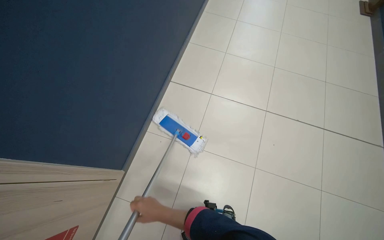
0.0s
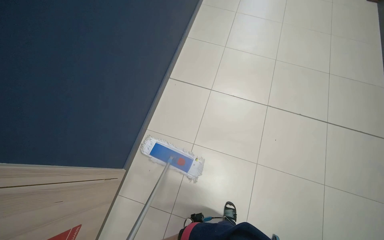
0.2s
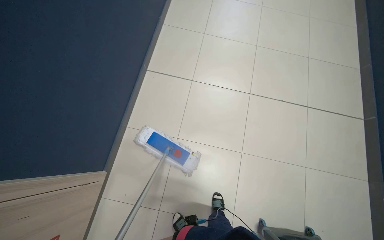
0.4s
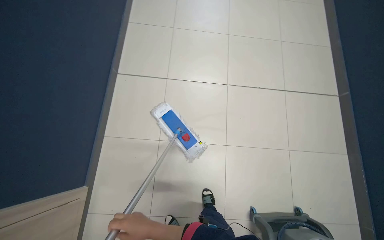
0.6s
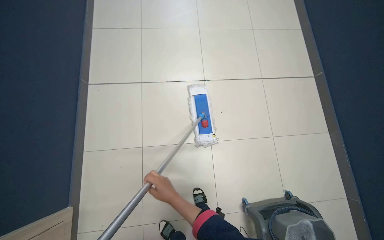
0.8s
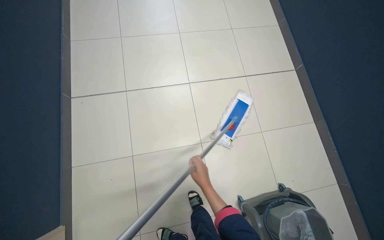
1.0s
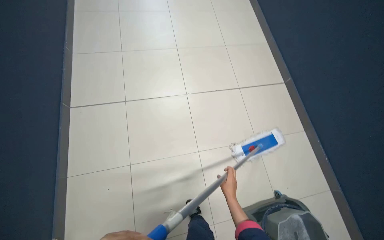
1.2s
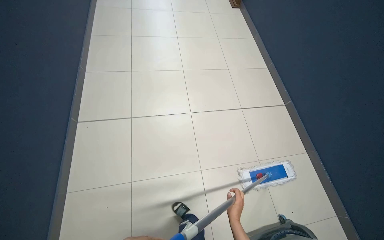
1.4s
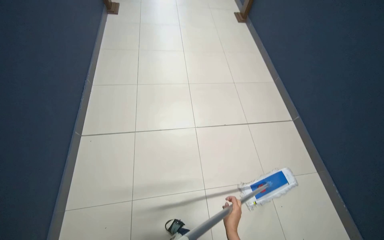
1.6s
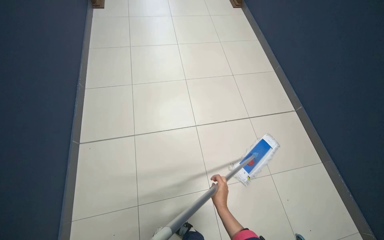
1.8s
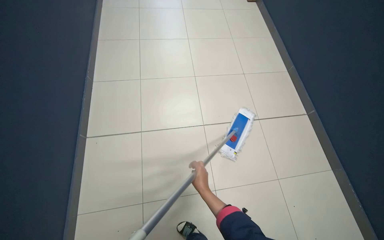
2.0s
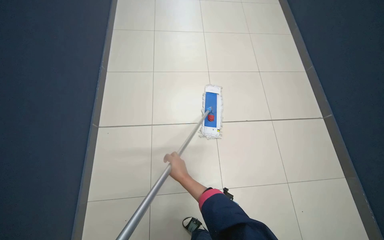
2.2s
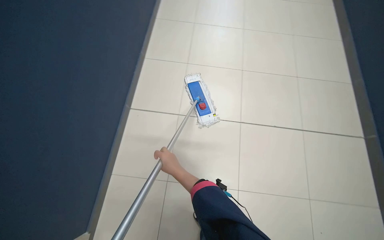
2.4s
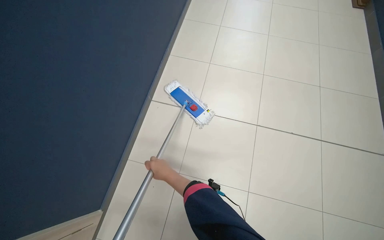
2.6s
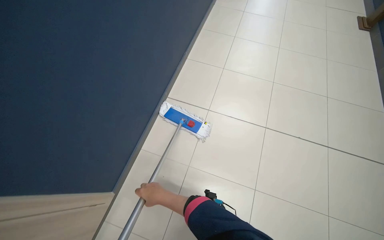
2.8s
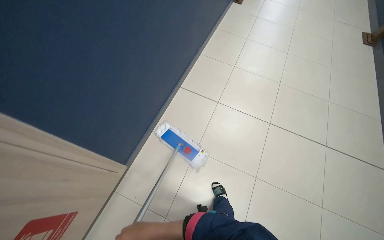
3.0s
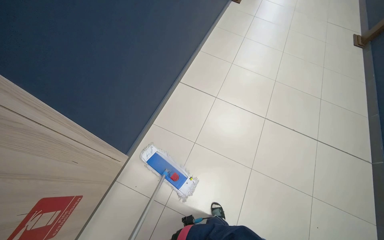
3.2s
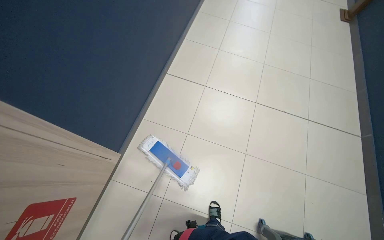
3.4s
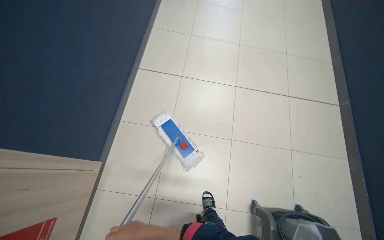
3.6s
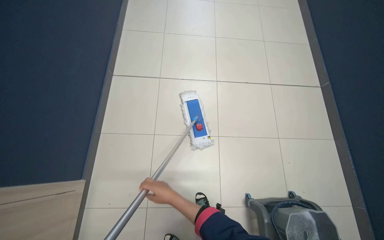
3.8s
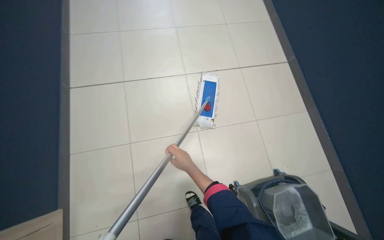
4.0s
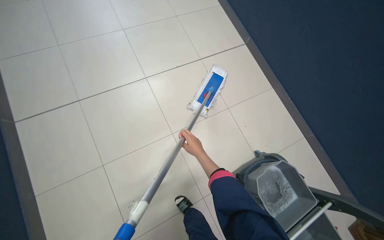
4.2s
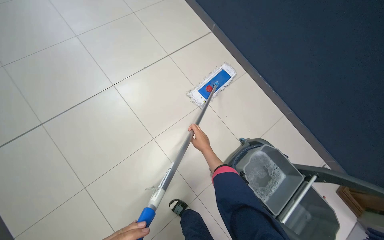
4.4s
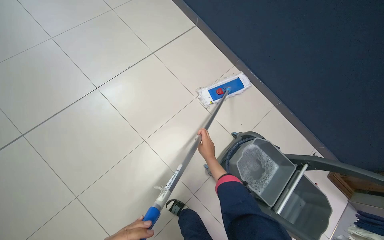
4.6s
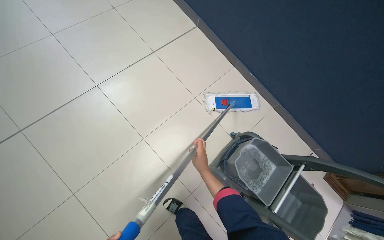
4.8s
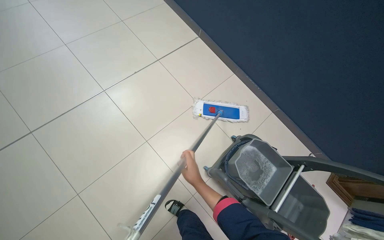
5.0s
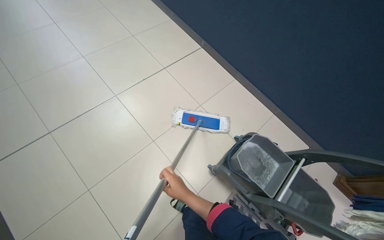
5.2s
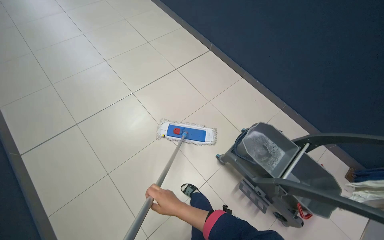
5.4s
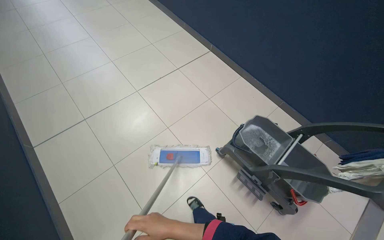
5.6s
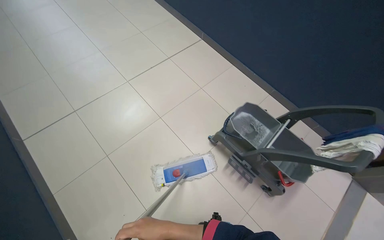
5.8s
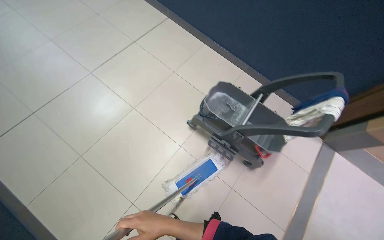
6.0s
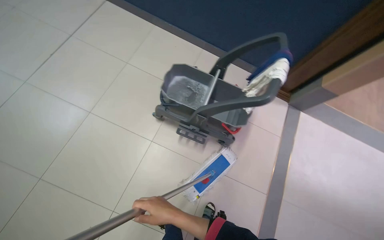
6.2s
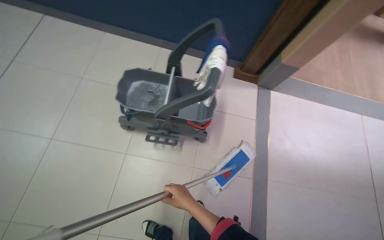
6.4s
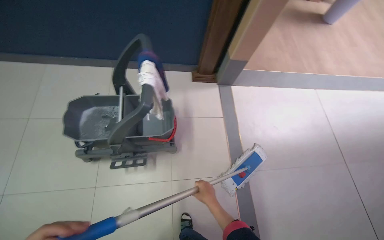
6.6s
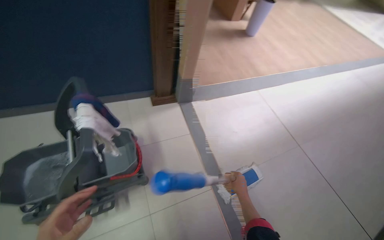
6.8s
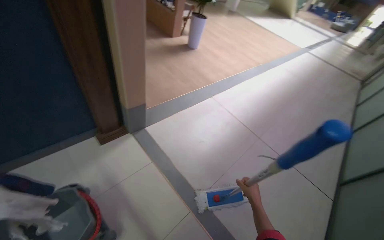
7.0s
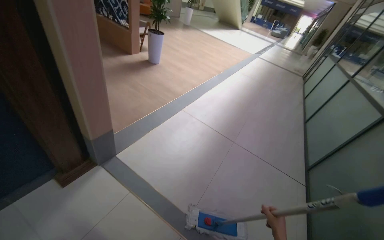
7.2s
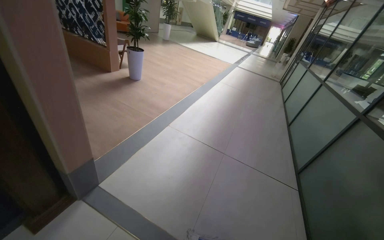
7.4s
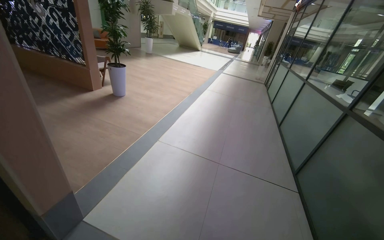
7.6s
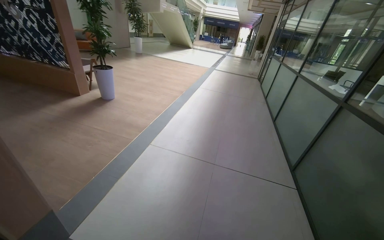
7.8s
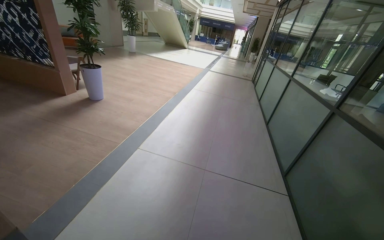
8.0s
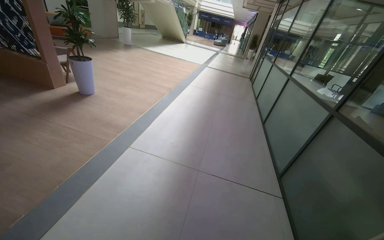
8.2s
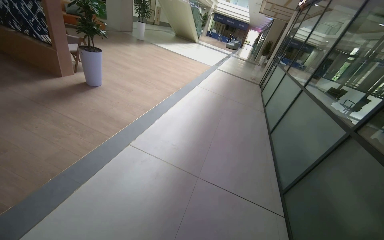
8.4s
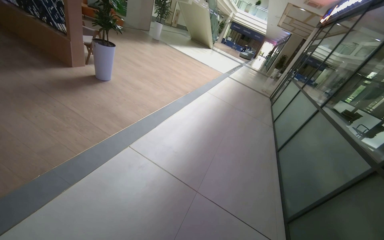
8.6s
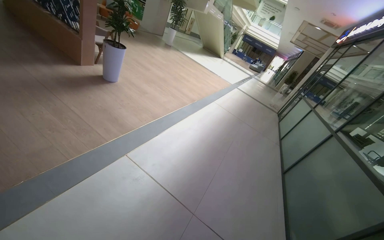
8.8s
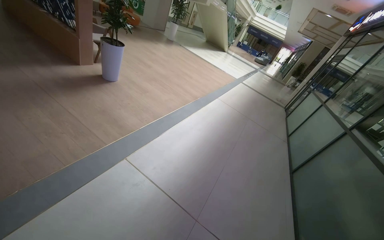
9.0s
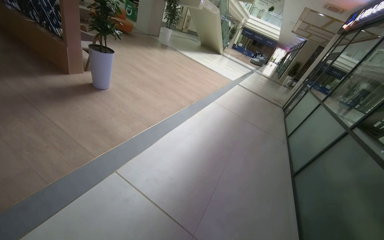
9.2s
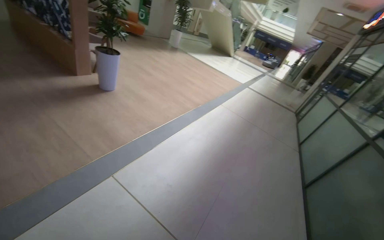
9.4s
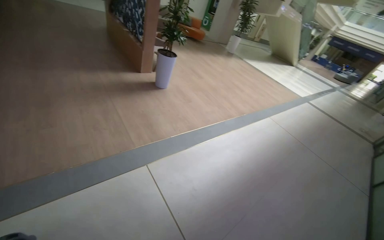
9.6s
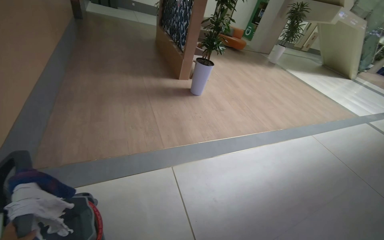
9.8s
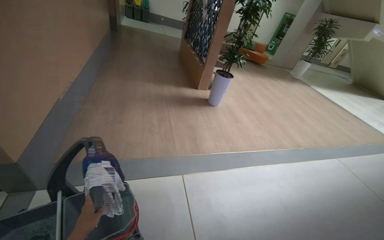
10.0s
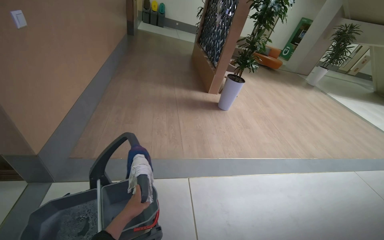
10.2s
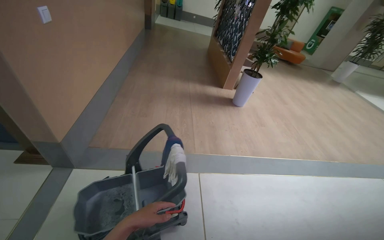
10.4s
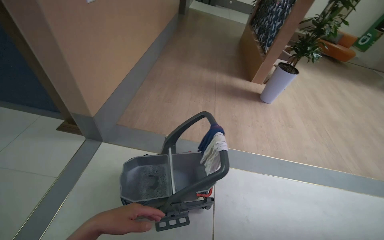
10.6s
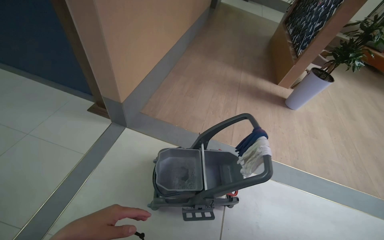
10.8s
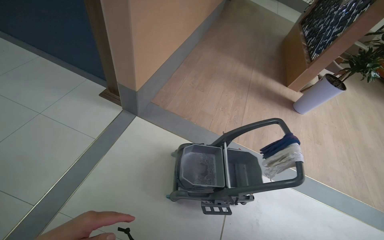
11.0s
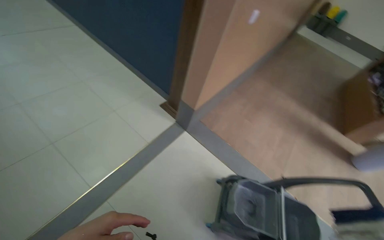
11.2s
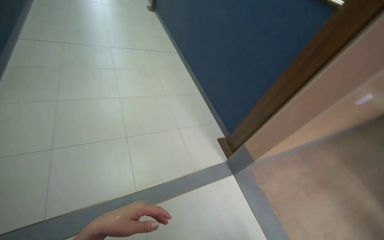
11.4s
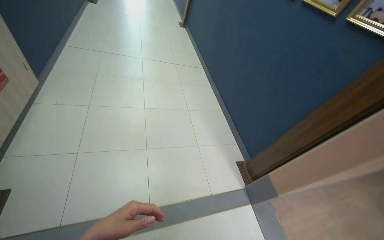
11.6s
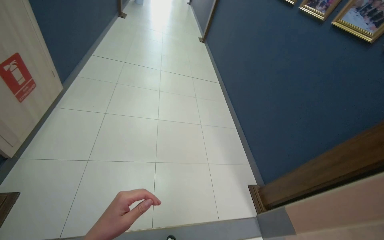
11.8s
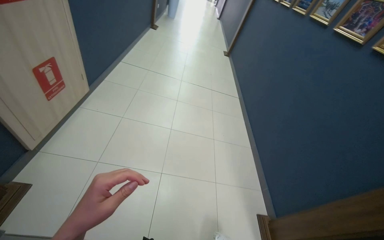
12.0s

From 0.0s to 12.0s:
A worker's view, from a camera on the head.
Job: mopping floor.
The whole recording: Mopping hallway floor. The worker mops the tiled floor in the hallway.
From 0.0s to 1.6s: The head rotates some 30 degrees to the right.
From 3.0s to 4.4s: The wearer moves approximately 60 cm. The head rotates about 60 degrees to the right.
From 4.4s to 6.0s: The camera travels approximately 50 cm.
From 6.0s to 7.6s: The camera travels roughly 90 cm. The head turns to the right by about 110 degrees. The view tips upward by some 15 degrees.
From 7.6s to 9.0s: The camera is carried approximately 80 cm.
From 9.0s to 10.4s: The wearer moves some 40 cm. The head rotates roughly 55 degrees to the left.
From 10.4s to 12.0s: The wearer moves roughly 1 m. The head turns to the left by some 90 degrees. The view tips upward by roughly 20 degrees.

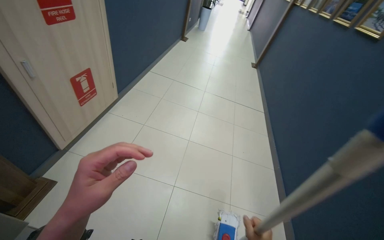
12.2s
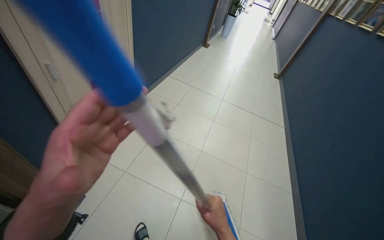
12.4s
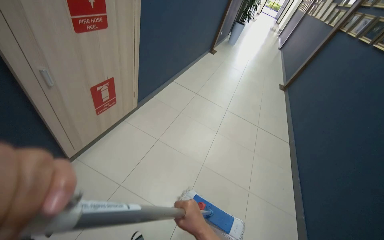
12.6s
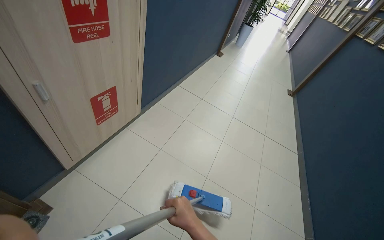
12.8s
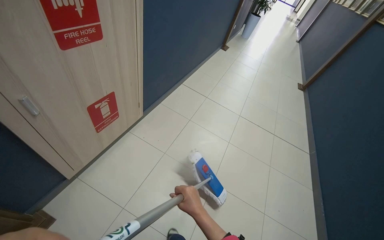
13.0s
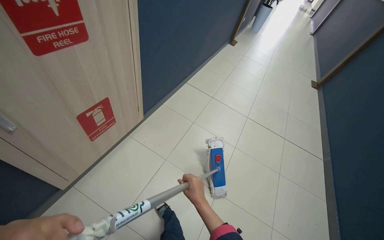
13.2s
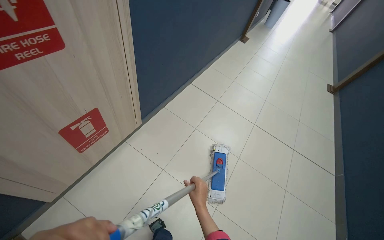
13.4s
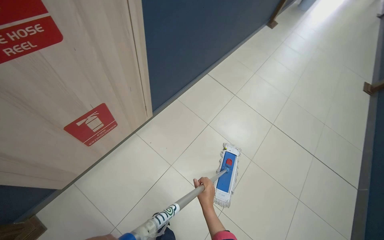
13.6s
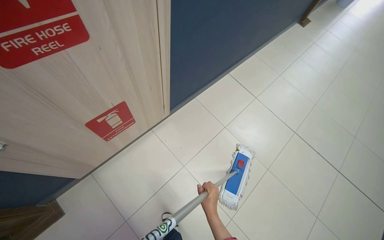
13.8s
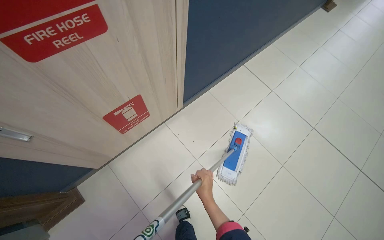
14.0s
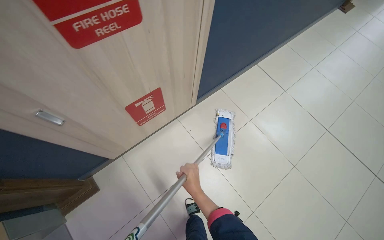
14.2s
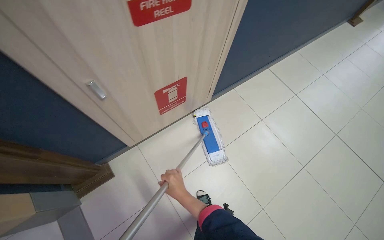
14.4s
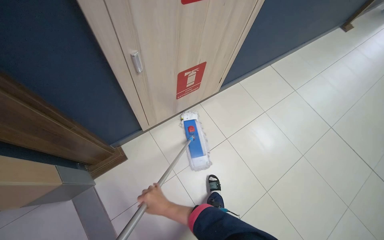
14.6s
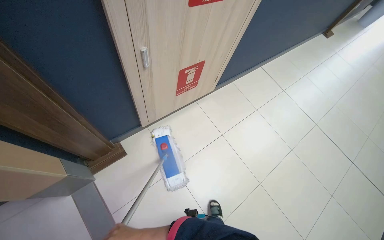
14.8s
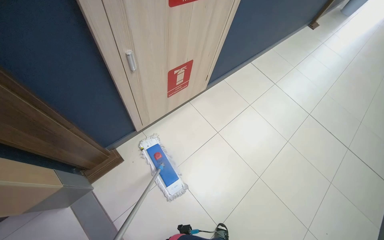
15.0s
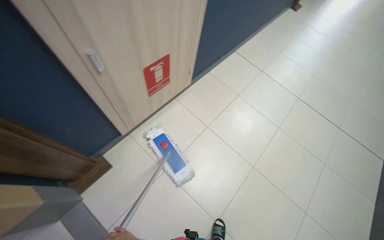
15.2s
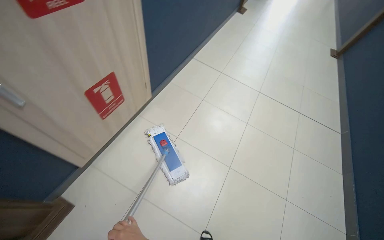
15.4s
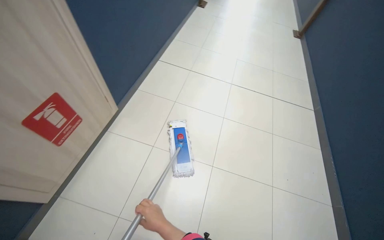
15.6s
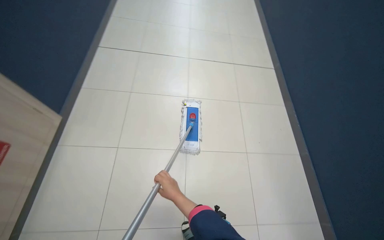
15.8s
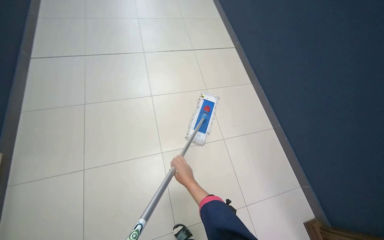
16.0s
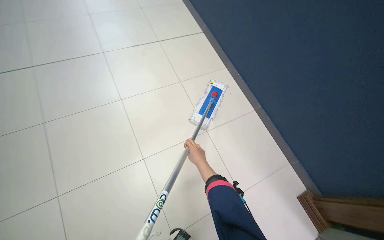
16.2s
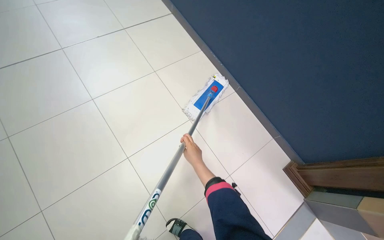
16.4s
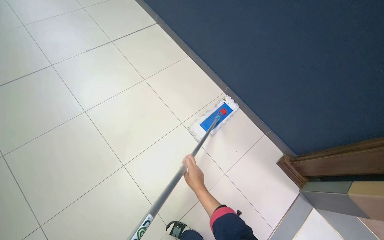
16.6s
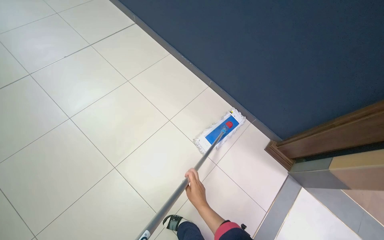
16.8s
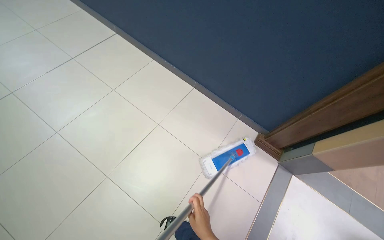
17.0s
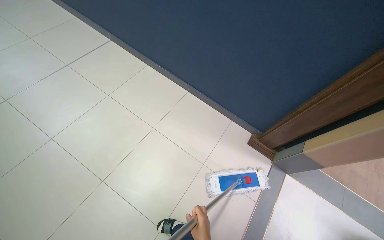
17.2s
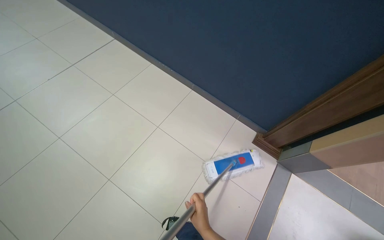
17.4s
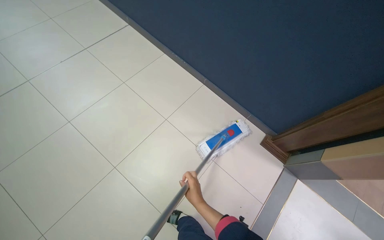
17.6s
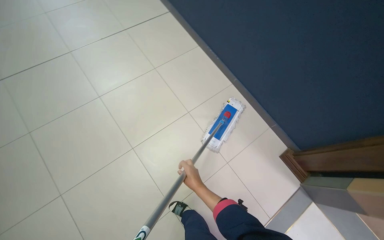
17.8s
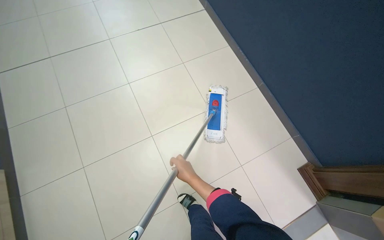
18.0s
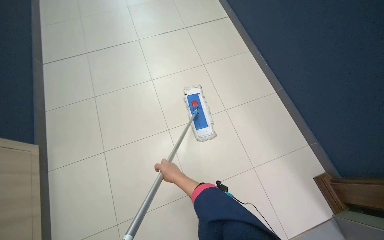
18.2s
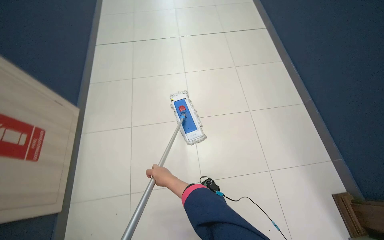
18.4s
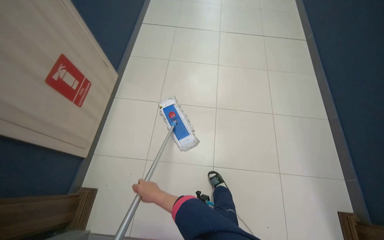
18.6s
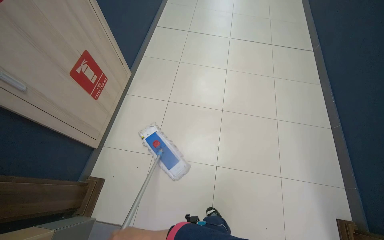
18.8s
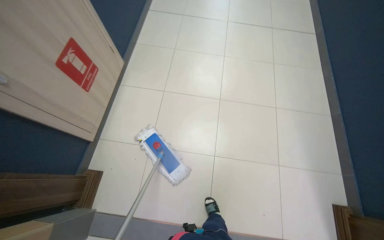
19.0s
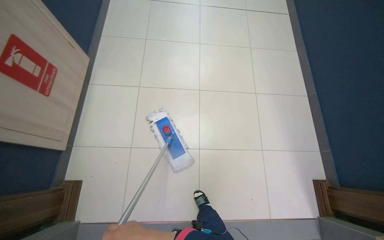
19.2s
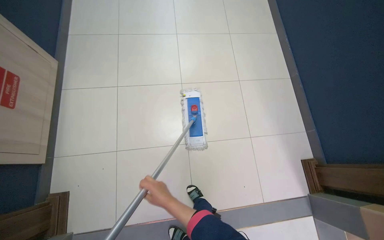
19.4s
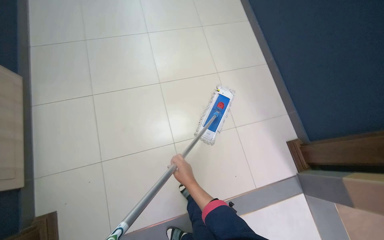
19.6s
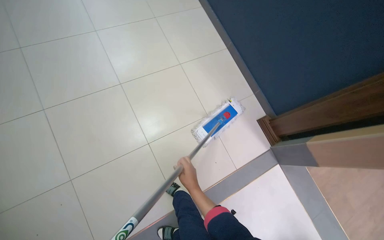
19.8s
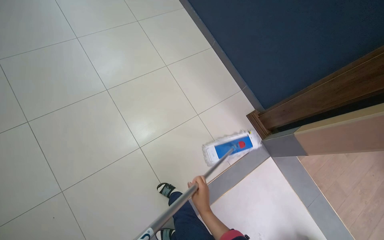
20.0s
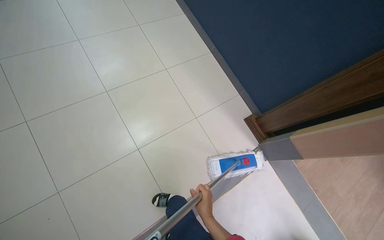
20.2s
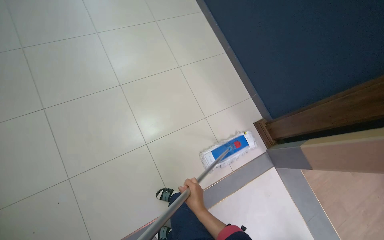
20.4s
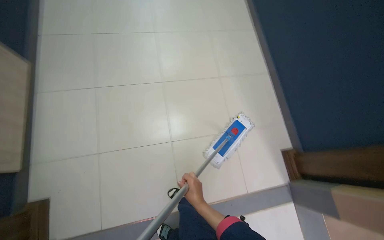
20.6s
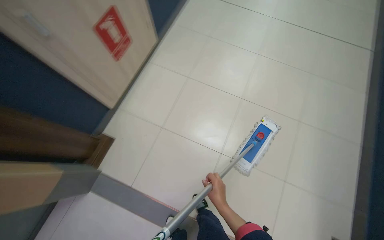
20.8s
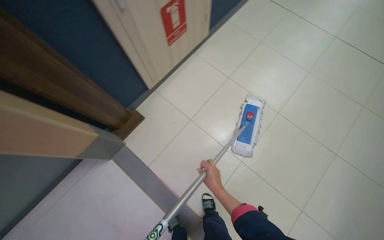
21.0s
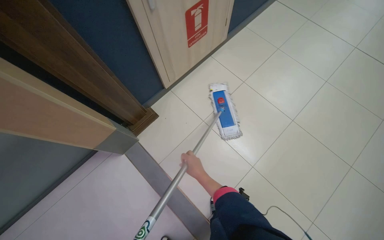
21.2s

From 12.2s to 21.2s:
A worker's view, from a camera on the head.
Job: mopping floor.
The whole recording: Mopping hallway floor. The worker mops the tiled floor in the hallway.
From 12.2s to 13.8s: The wearer moves approximately 1 m. The wearer's head swings about 35 degrees to the left.
From 13.8s to 15.2s: The camera is carried approximately 50 cm.
From 15.2s to 16.6s: The wearer looks about 25 degrees further to the right. The camera pitches downward, by approximately 20 degrees.
From 18.2s to 19.8s: The head rotates some 20 degrees to the right.
From 19.8s to 21.2s: The camera travels about 60 cm. The wearer's head swings roughly 45 degrees to the left.
